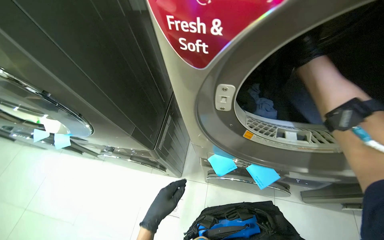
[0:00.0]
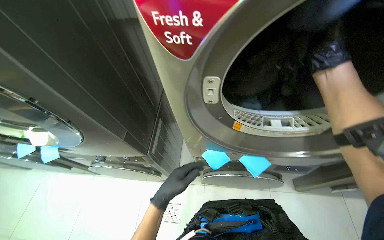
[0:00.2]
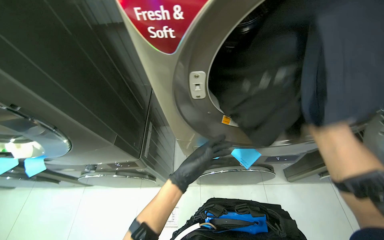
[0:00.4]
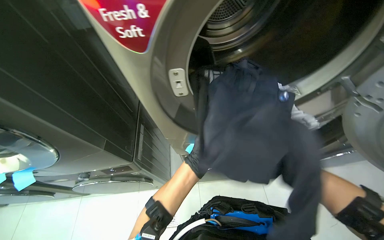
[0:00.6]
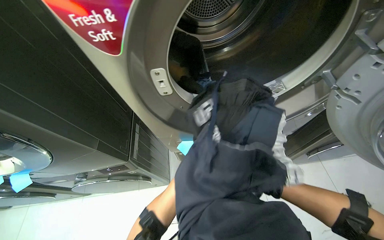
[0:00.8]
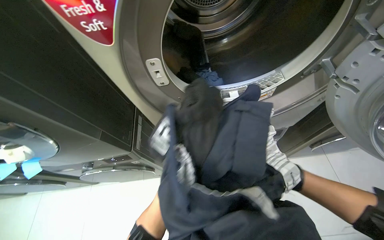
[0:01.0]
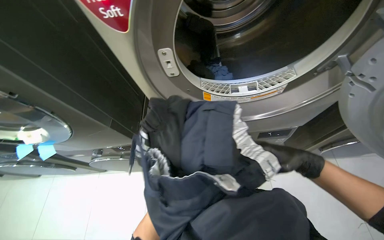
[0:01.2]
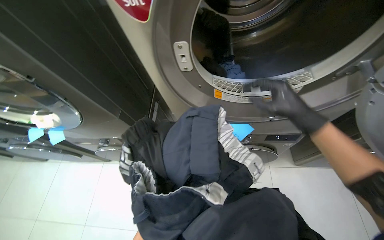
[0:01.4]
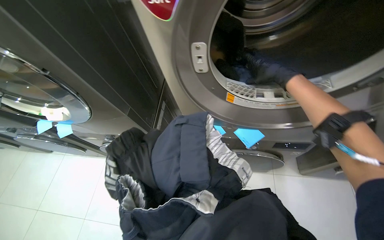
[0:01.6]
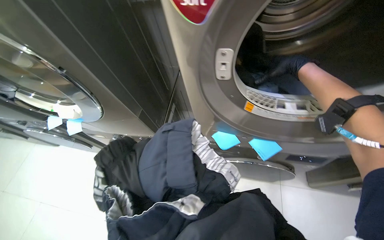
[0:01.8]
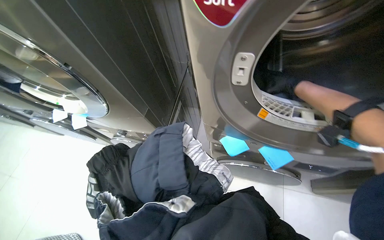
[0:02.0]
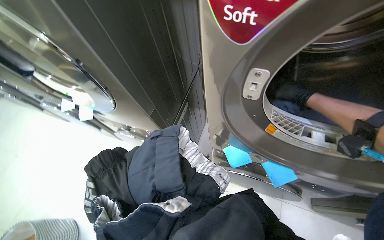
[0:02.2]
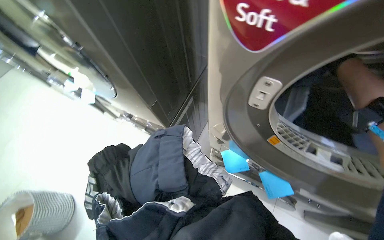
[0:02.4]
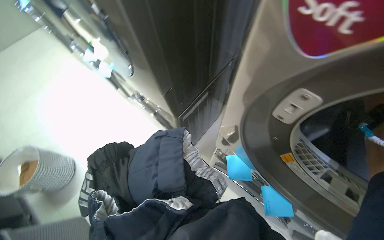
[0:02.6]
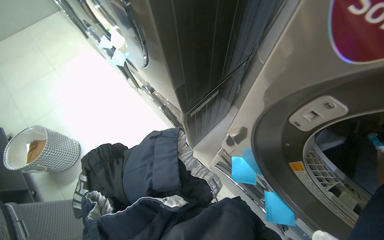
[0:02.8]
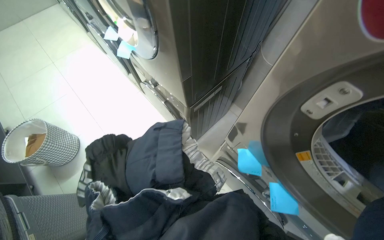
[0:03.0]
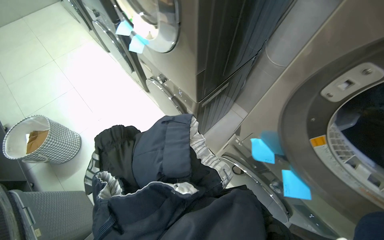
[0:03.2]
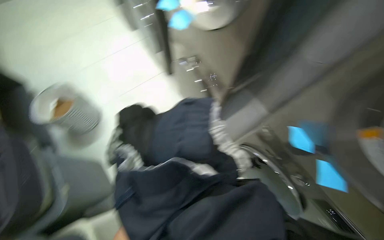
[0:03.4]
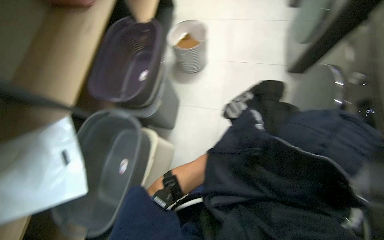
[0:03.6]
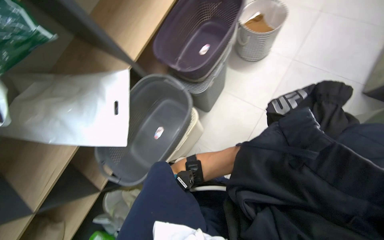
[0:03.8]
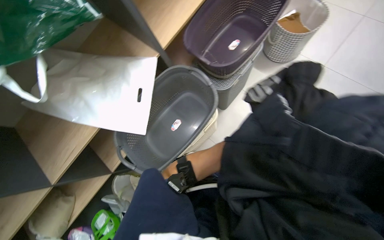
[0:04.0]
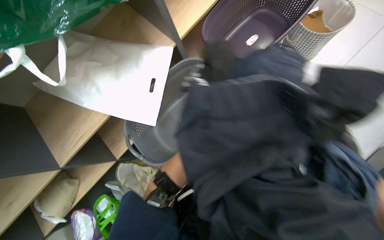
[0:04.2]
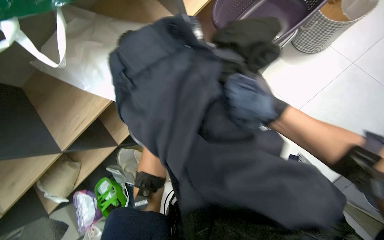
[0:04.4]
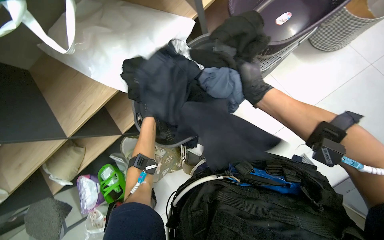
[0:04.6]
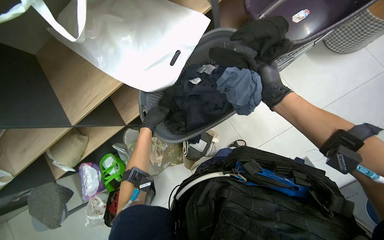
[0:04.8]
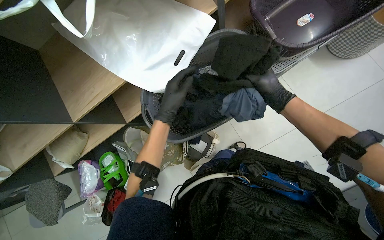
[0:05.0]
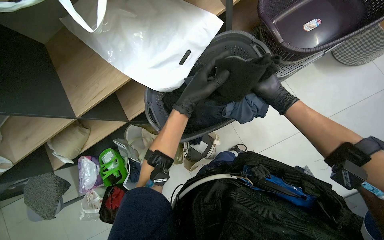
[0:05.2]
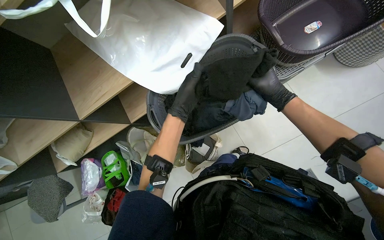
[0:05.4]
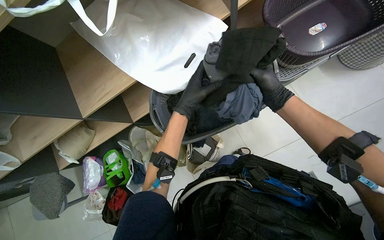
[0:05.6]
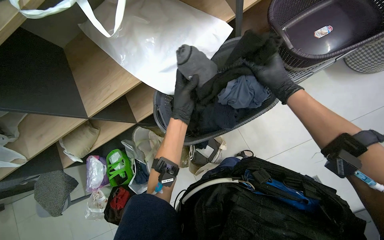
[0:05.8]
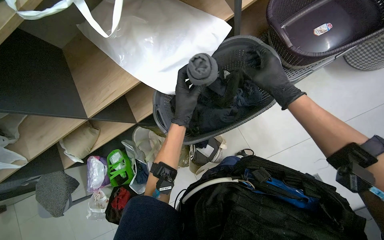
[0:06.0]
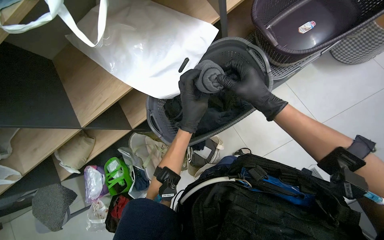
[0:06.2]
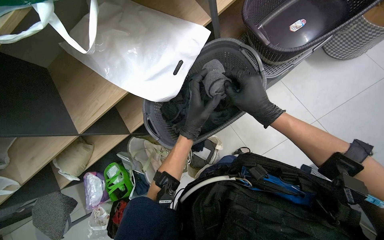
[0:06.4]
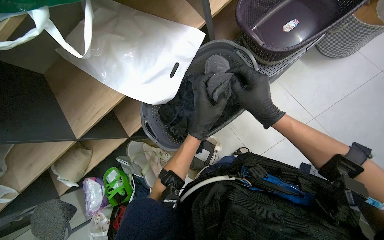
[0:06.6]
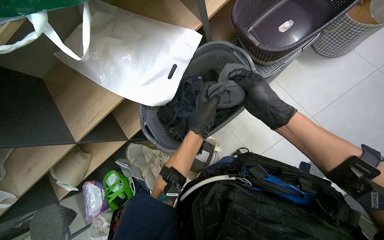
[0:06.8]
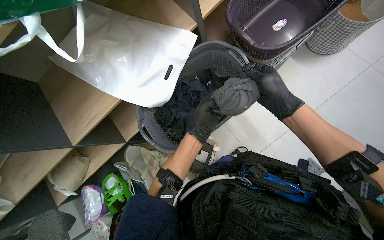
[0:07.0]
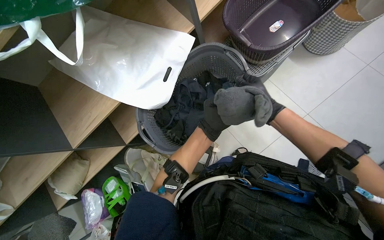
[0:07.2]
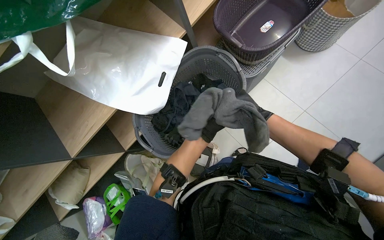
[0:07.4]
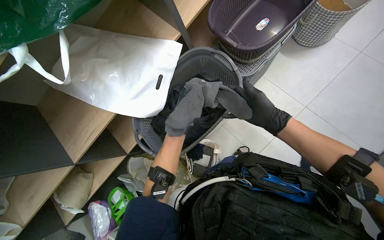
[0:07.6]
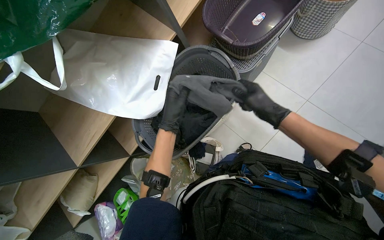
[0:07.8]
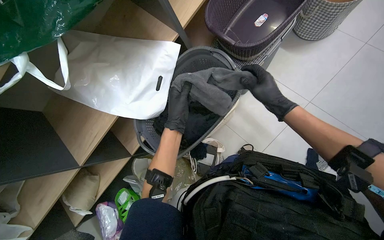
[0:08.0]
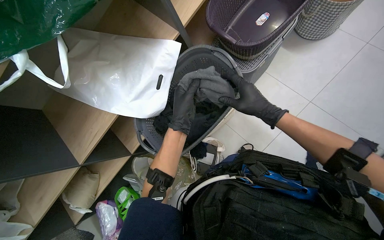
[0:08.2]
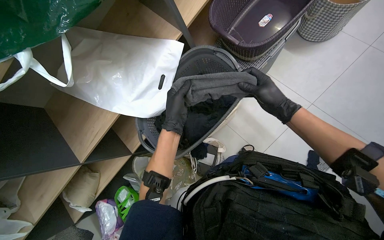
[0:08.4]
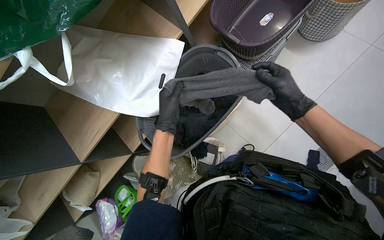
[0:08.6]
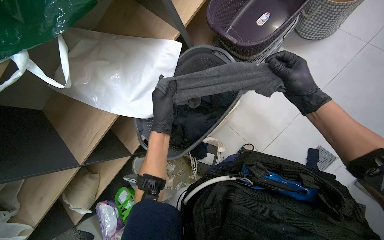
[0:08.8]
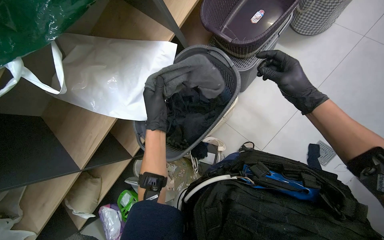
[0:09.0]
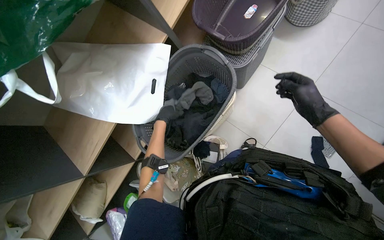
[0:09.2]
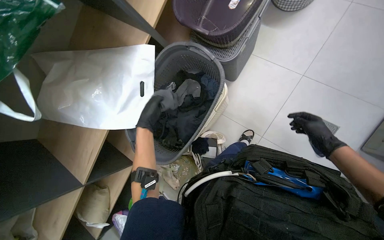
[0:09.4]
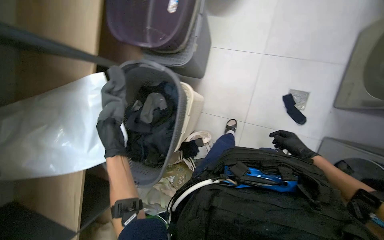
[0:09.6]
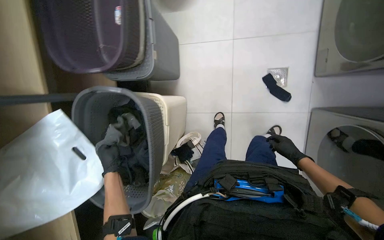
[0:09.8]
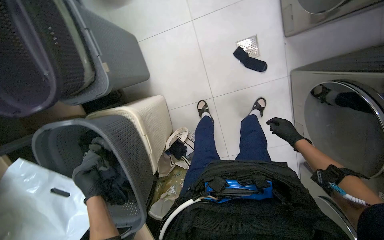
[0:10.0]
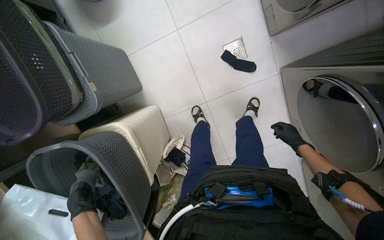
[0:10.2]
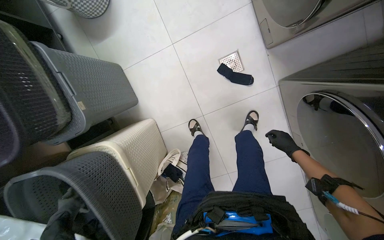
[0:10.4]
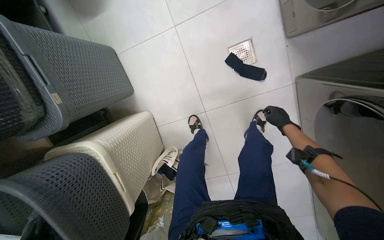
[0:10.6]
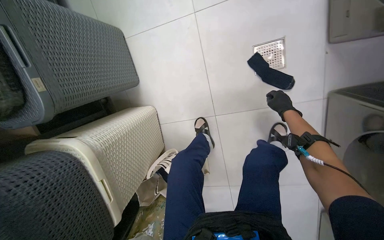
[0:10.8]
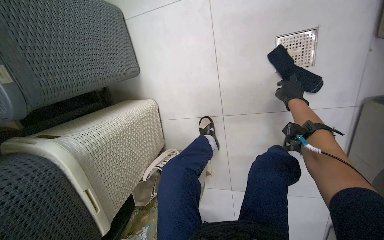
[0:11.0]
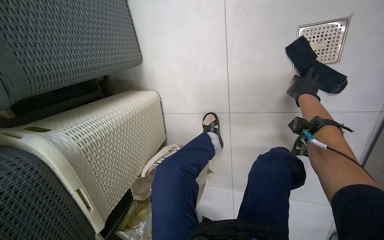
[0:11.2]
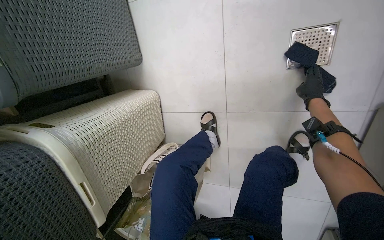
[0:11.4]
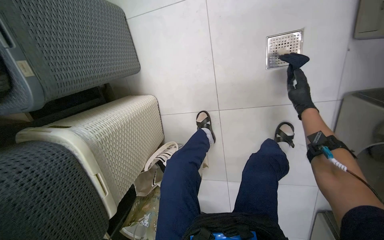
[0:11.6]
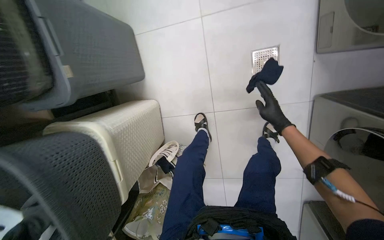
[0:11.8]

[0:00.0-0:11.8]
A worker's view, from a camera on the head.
Job: managing laundry.
The whole recording: Sorting and folding laundry. The worker removes clothes from the washing machine and sorts them into a basket, rolling up socks.
0:01.4 to 0:03.0: The head rotates about 45 degrees to the left.
0:03.0 to 0:04.4: The wearer looks roughly 50 degrees further to the left. The camera pitches downward, by about 15 degrees.
0:06.0 to 0:07.4: The right hand is displaced down the picture by about 15 cm.
0:07.4 to 0:08.8: The right hand shifts some 10 cm nearer to the camera and up the picture.
0:08.8 to 0:10.4: The camera travels some 50 cm. The scene rotates counterclockwise by approximately 65 degrees.
0:10.4 to 0:11.8: The right hand moves up the picture, roughly 25 cm.

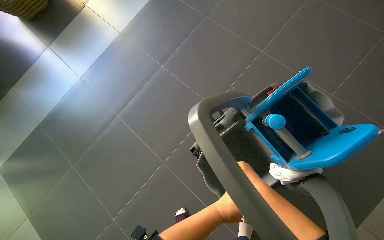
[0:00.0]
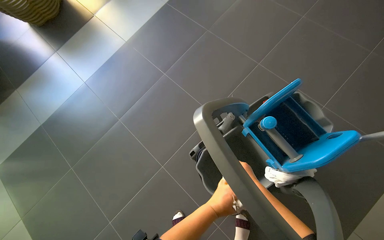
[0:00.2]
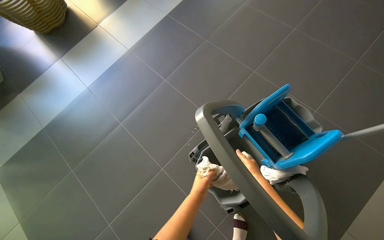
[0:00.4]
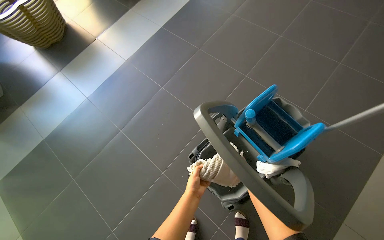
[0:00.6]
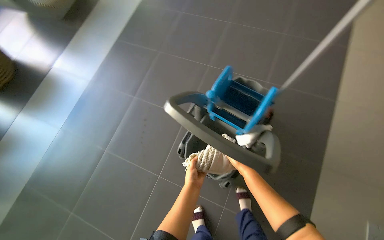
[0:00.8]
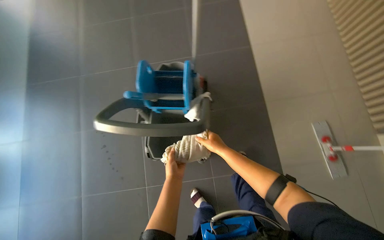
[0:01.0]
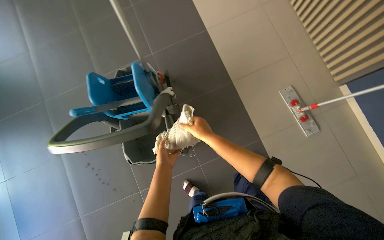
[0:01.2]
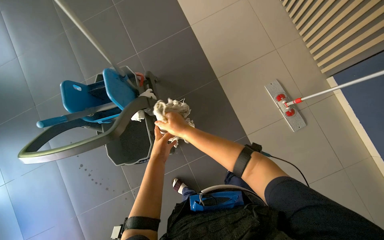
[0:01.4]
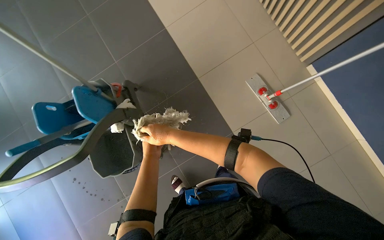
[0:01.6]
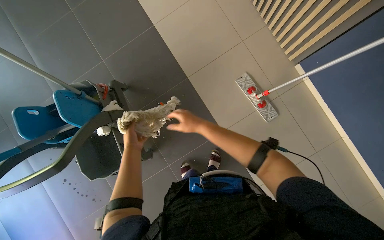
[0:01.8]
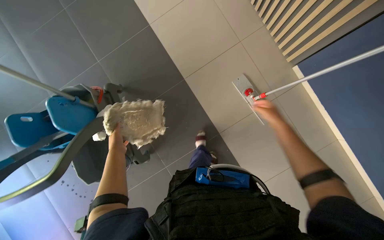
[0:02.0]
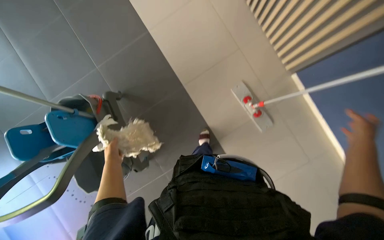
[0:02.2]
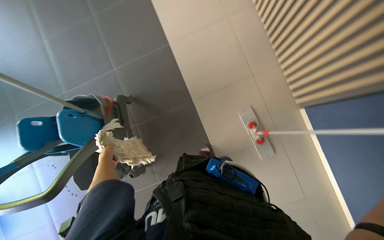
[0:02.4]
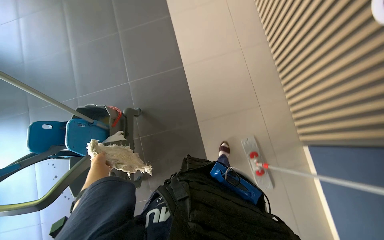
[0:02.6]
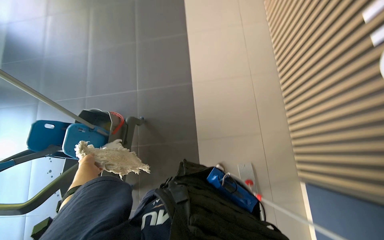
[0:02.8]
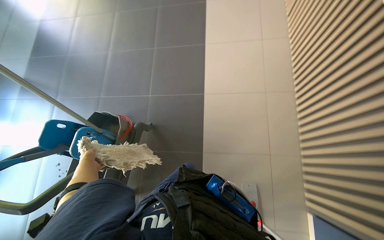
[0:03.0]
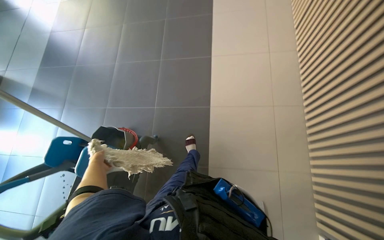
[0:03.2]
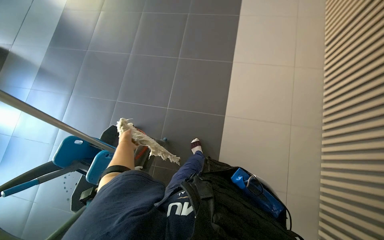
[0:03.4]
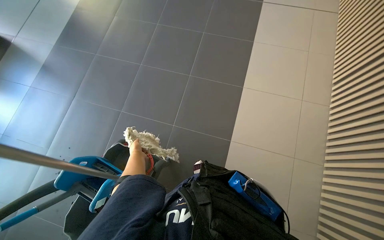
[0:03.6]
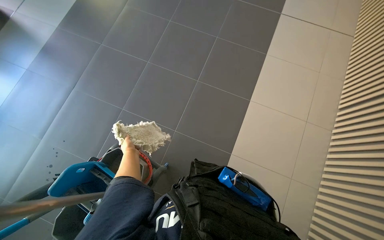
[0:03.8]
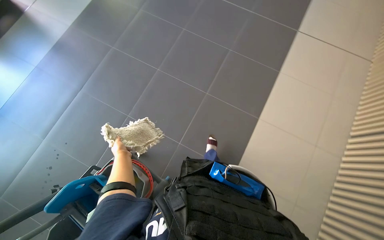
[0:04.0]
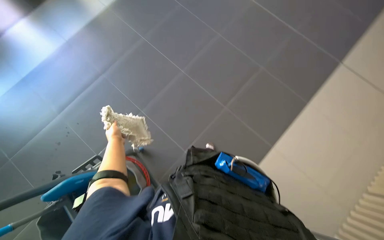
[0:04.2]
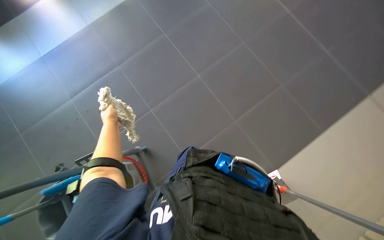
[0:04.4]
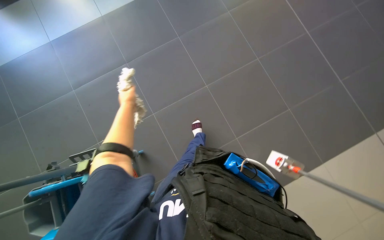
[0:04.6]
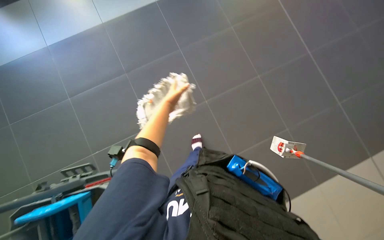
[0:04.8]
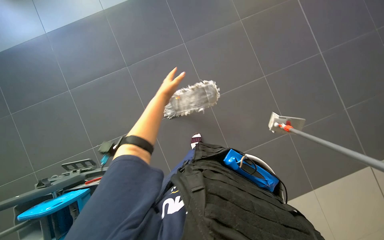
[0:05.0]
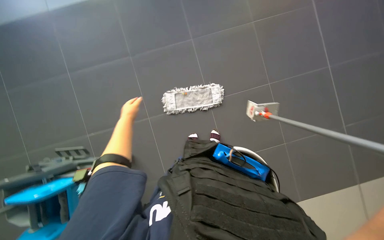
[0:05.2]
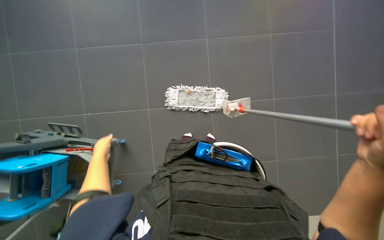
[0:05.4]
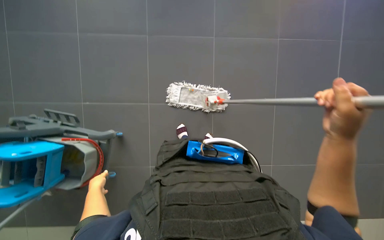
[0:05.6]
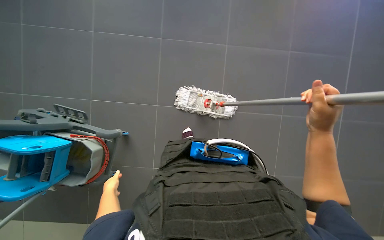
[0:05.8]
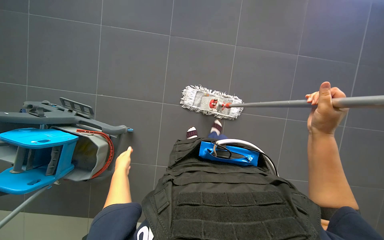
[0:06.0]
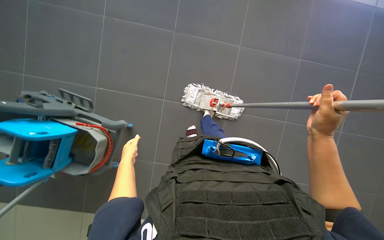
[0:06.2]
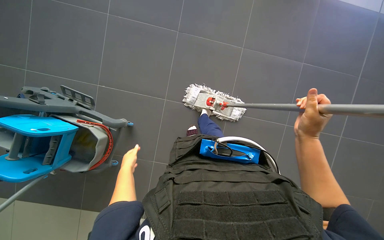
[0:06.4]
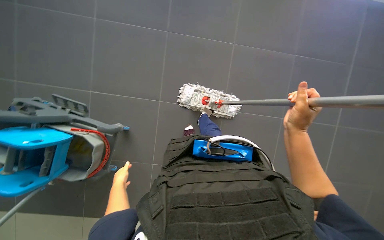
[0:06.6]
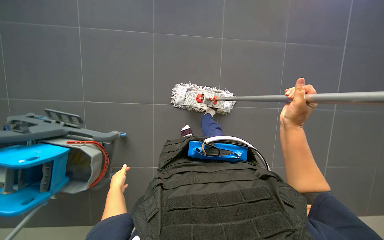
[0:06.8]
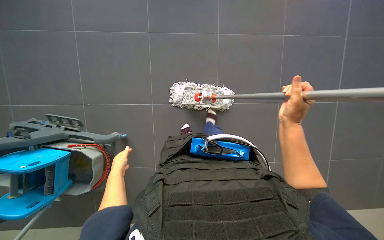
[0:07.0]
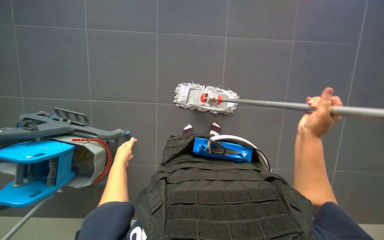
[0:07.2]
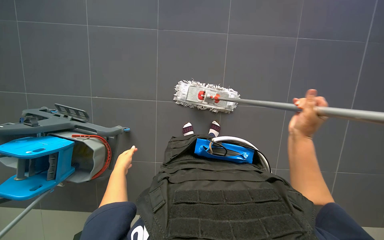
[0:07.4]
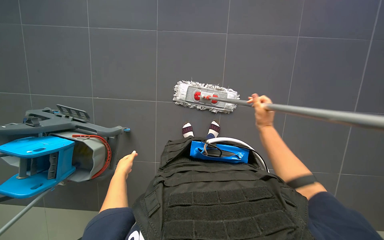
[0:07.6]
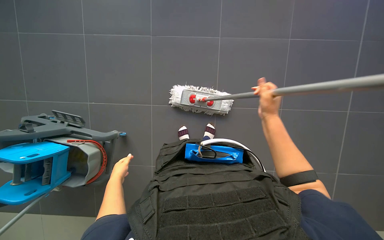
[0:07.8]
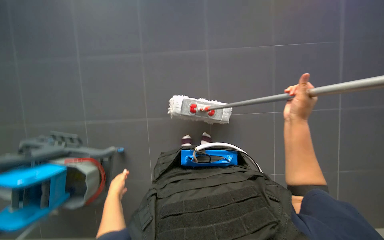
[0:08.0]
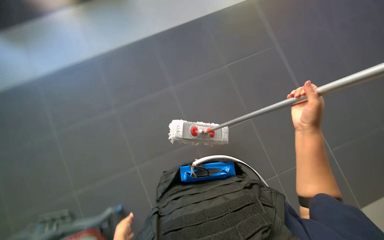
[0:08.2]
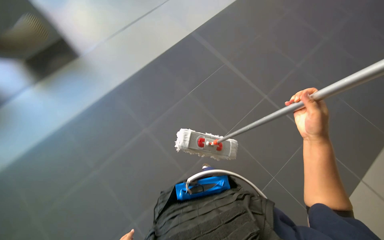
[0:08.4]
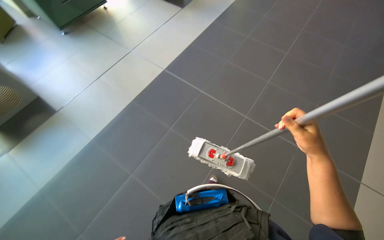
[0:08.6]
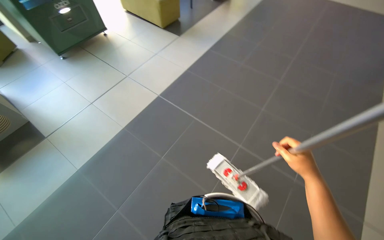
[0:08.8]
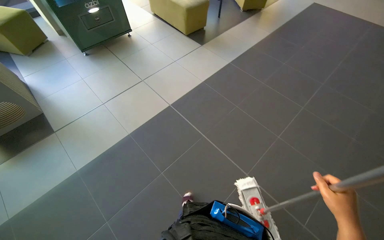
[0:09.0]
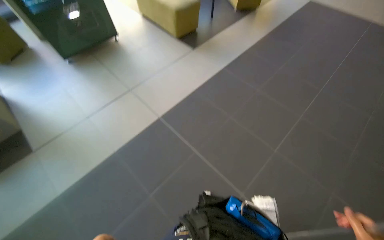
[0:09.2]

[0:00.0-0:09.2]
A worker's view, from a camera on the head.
Job: mopping floor.
The whole recording: Mopping tiled floor. The worker prepares the mop, mops the tiled floor, and then cleans and reassembles the mop.
0:00.0 to 0:01.6: The camera travels some 80 cm. The head turns to the right by about 75 degrees.
0:01.6 to 0:03.0: The camera is carried approximately 50 cm. The scene rotates clockwise by approximately 35 degrees.
0:03.0 to 0:04.6: The wearer moves about 60 cm. The scene rotates clockwise by some 60 degrees.
0:04.6 to 0:06.2: The left hand heads down the picture, covering roughly 30 cm.
0:06.2 to 0:07.6: The right hand travels farther from the camera by approximately 15 cm.
0:07.6 to 0:09.2: The camera pitches upward, by some 20 degrees.
